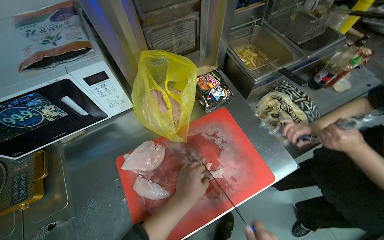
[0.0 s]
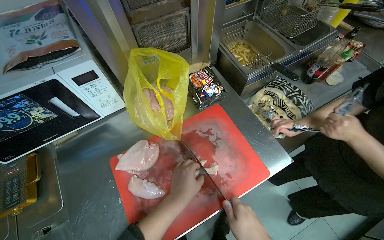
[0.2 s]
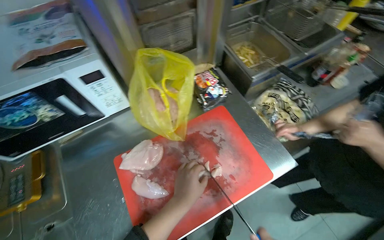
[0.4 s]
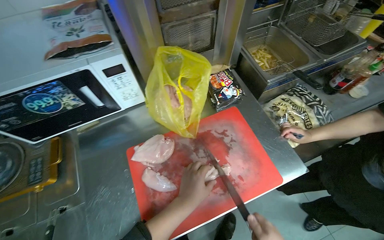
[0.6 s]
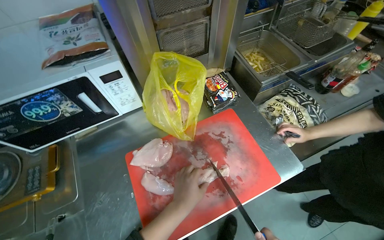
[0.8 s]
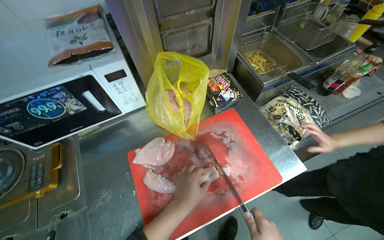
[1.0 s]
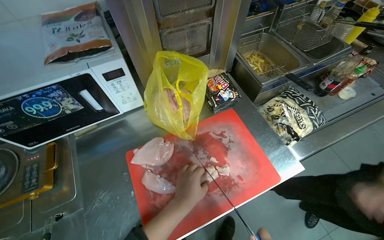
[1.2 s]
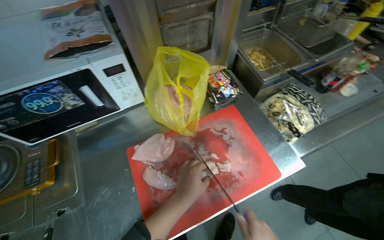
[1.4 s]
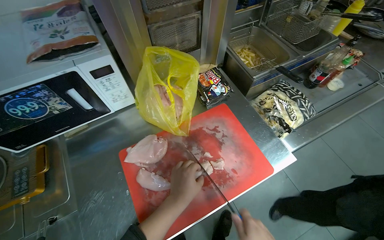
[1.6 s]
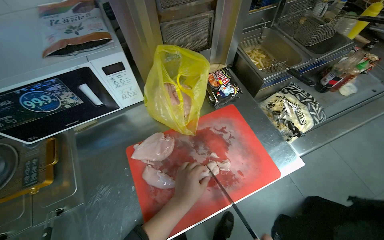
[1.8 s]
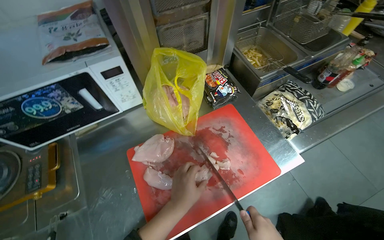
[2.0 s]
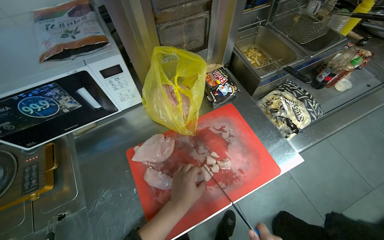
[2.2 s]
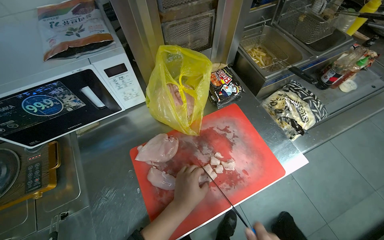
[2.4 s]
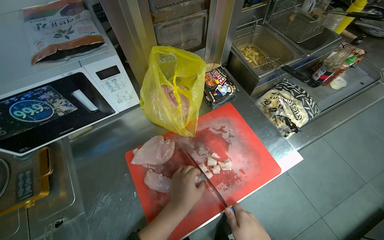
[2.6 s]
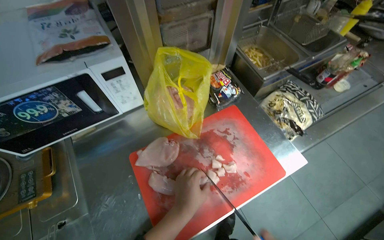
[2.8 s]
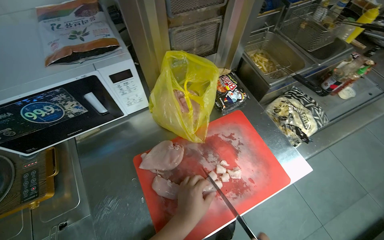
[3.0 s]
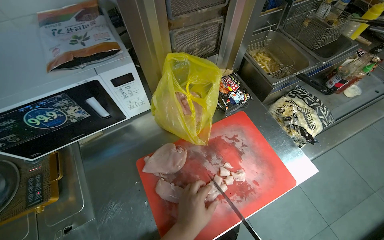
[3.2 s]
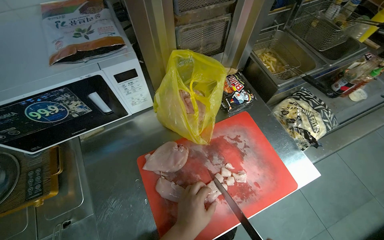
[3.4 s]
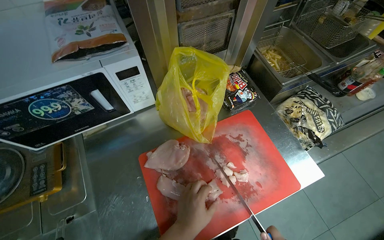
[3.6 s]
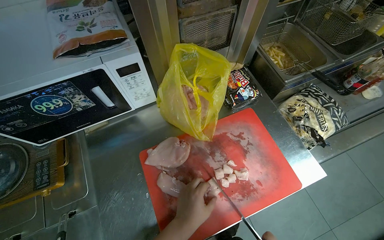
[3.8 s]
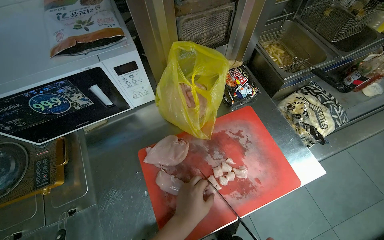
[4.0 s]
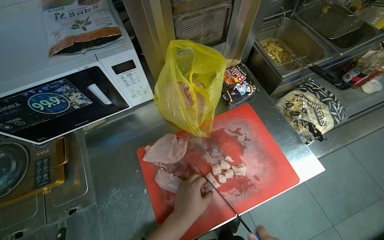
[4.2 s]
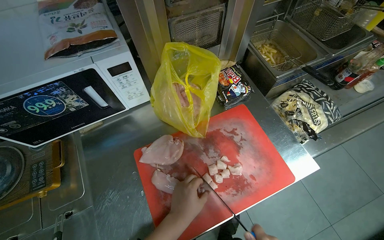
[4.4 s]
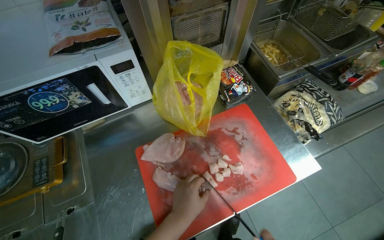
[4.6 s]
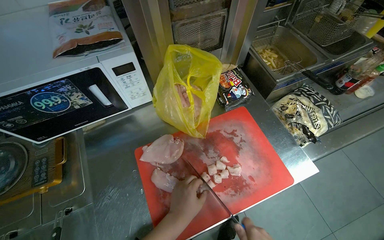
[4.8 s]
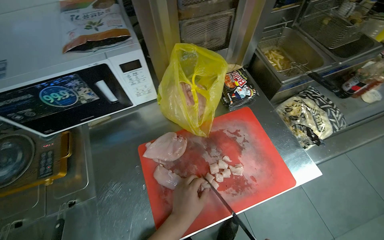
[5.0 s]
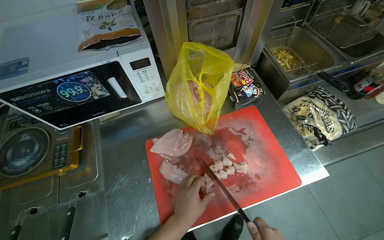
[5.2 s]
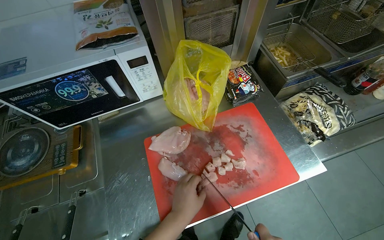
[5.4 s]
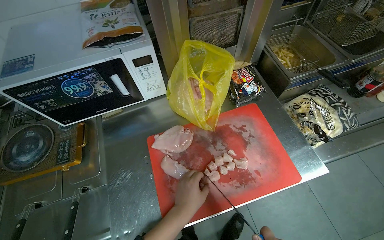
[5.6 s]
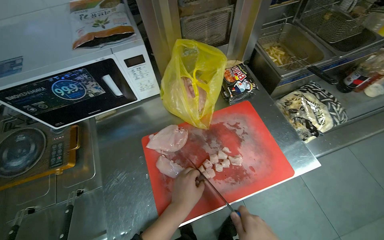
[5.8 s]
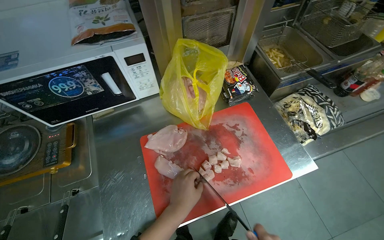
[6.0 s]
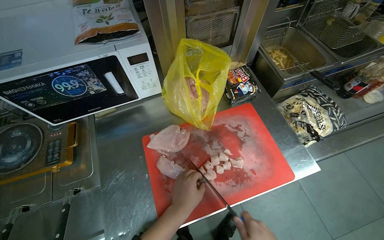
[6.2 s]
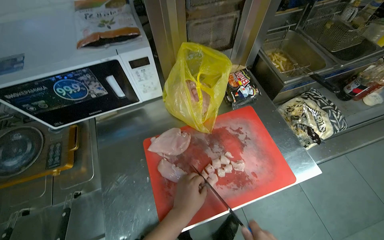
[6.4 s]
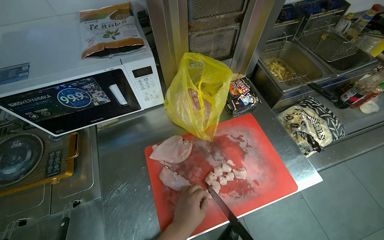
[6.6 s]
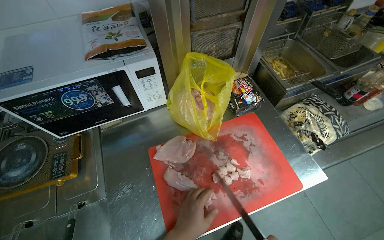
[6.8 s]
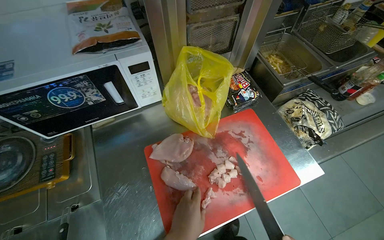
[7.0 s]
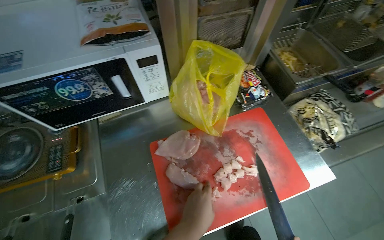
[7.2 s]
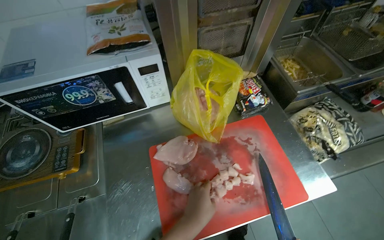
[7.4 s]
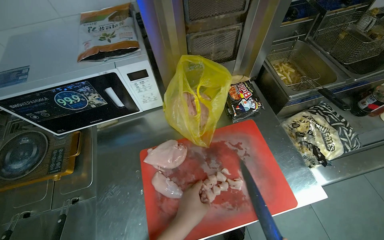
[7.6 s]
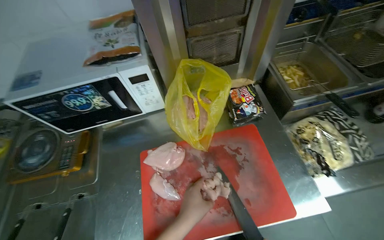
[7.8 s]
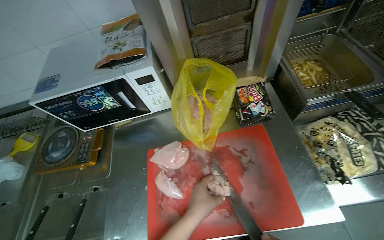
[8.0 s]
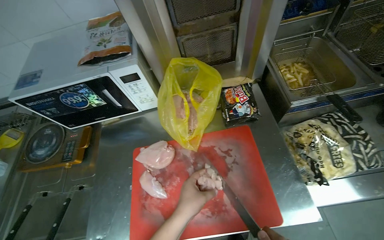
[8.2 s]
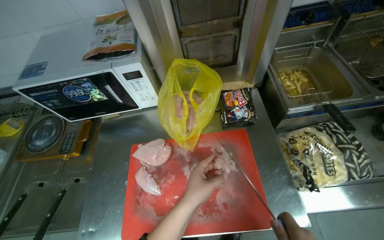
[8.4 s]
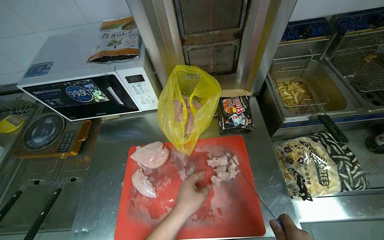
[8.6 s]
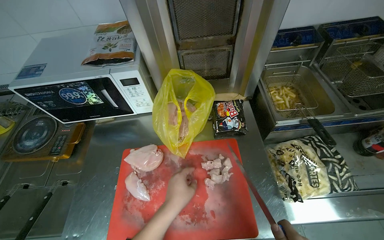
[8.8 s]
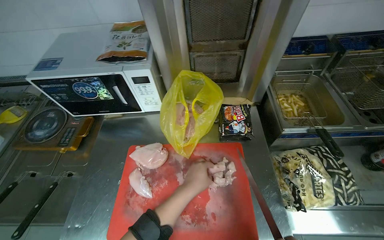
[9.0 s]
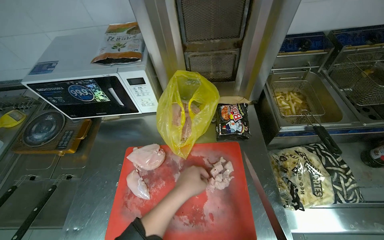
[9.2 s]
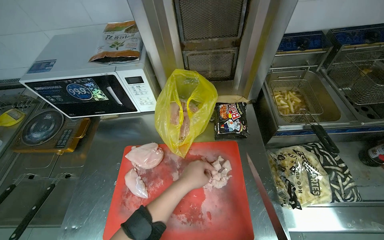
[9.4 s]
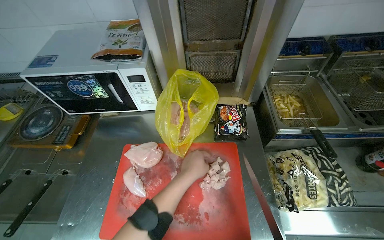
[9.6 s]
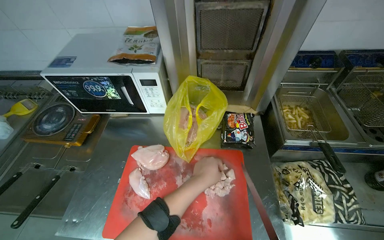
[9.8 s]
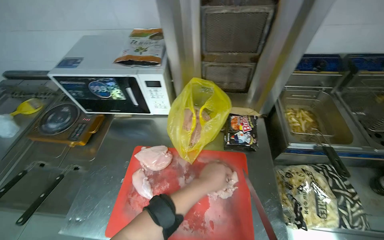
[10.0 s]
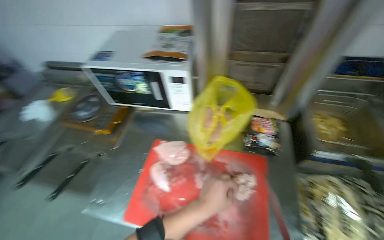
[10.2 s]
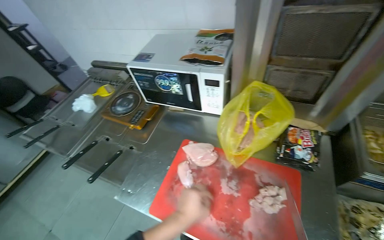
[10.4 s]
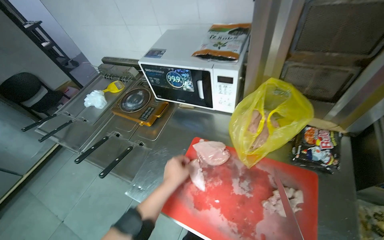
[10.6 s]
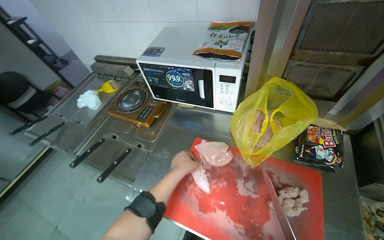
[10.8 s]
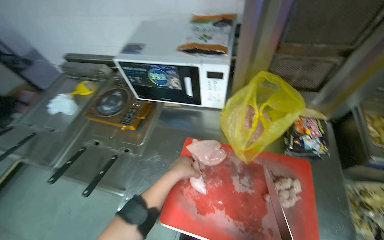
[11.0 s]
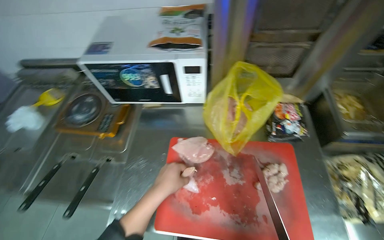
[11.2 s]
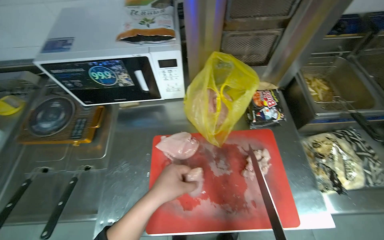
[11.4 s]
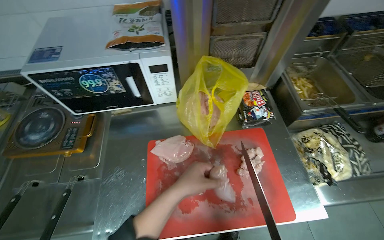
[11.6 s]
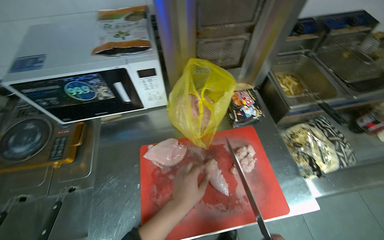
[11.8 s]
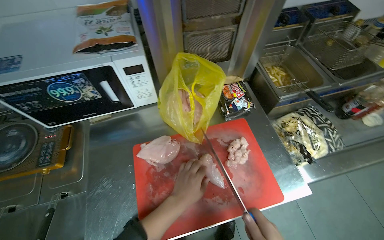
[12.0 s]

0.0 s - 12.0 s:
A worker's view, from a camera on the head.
Job: preparing food.
The whole recording: Cutting chicken on cutting board. The worker removes chicken from a bag and cuts it into pieces on a red cutting board.
7.6 s - 9.0 s: The left hand moves up the picture, about 10 cm.
9.0 s - 10.4 s: The wearer's head swings about 25 degrees to the left. The left hand heads down the picture, covering some 10 cm.
10.4 s - 12.0 s: The head rotates about 40 degrees to the right.

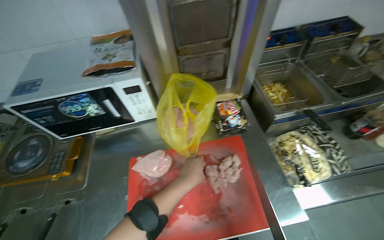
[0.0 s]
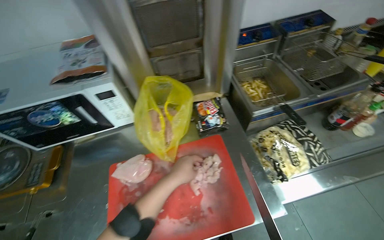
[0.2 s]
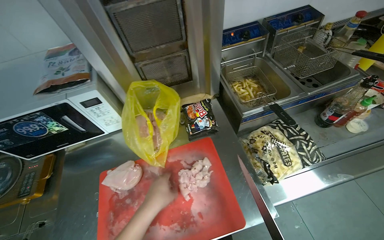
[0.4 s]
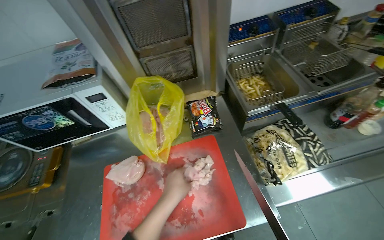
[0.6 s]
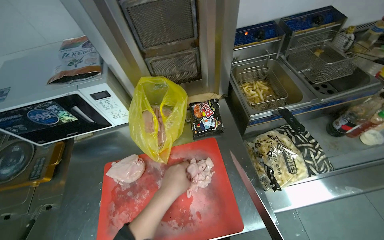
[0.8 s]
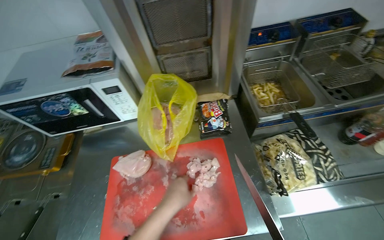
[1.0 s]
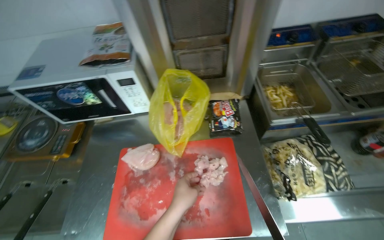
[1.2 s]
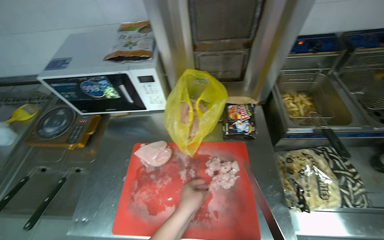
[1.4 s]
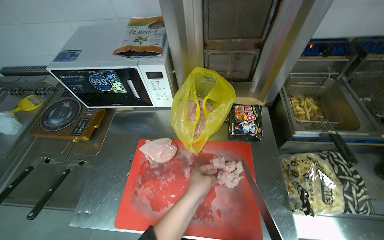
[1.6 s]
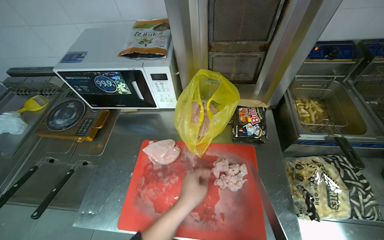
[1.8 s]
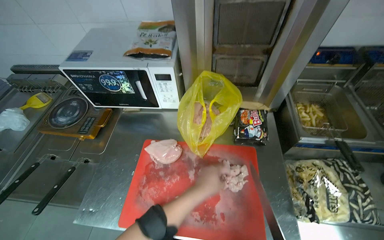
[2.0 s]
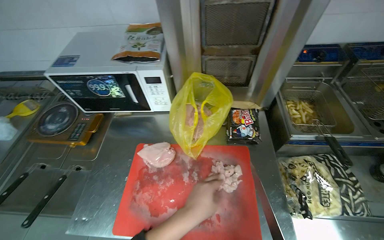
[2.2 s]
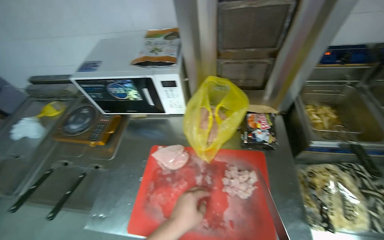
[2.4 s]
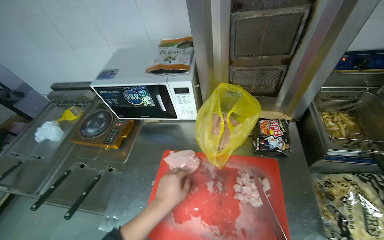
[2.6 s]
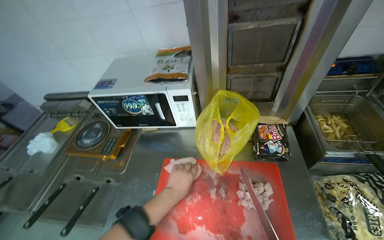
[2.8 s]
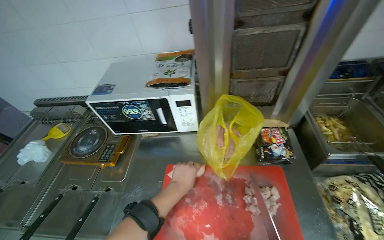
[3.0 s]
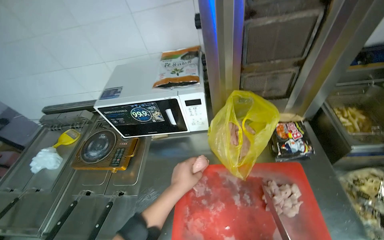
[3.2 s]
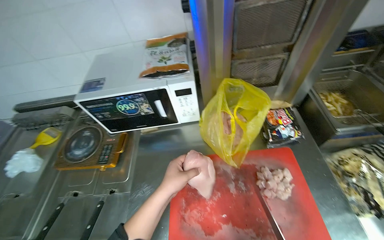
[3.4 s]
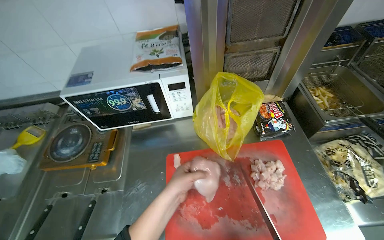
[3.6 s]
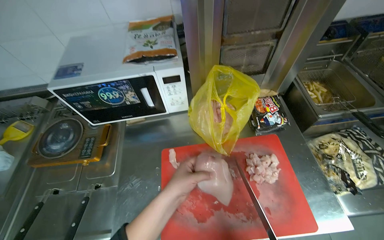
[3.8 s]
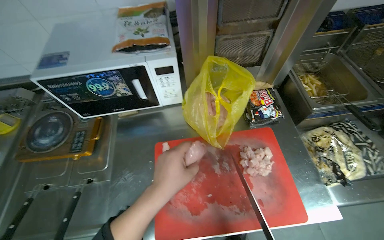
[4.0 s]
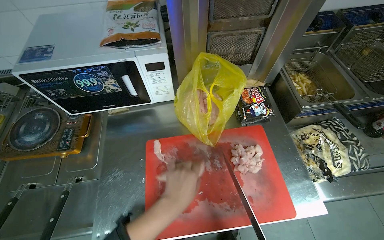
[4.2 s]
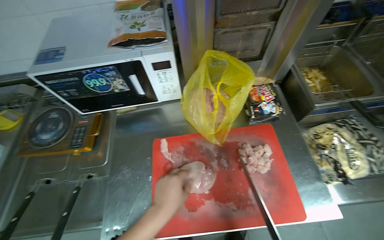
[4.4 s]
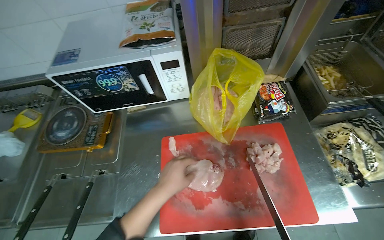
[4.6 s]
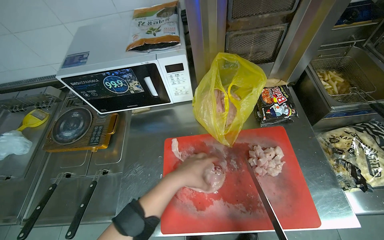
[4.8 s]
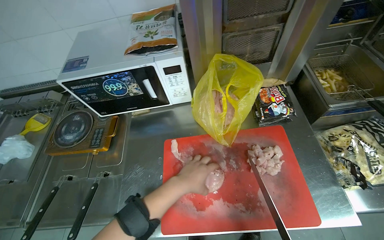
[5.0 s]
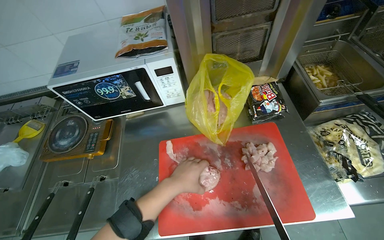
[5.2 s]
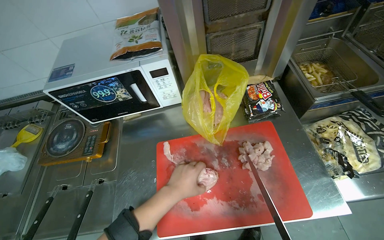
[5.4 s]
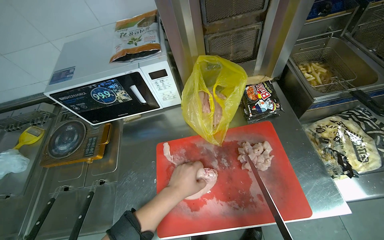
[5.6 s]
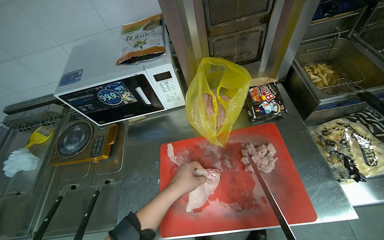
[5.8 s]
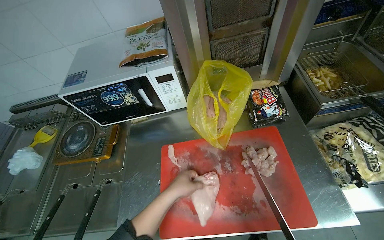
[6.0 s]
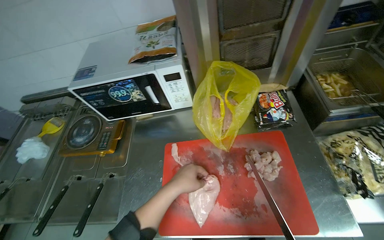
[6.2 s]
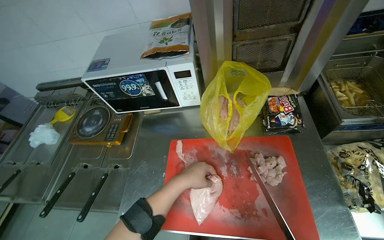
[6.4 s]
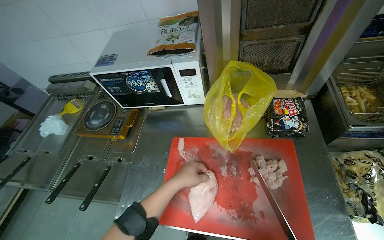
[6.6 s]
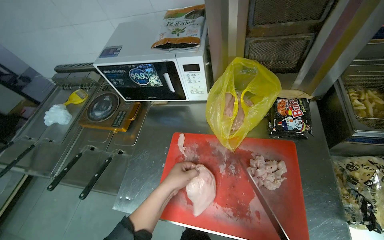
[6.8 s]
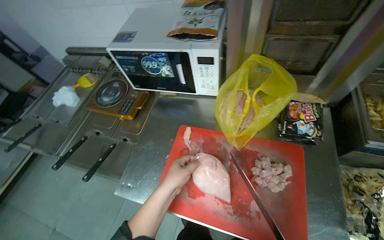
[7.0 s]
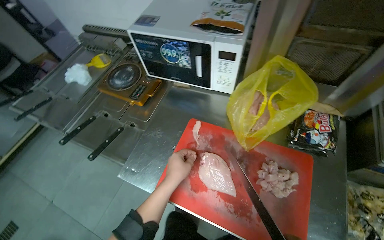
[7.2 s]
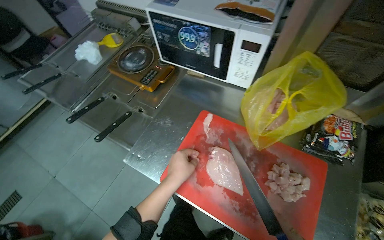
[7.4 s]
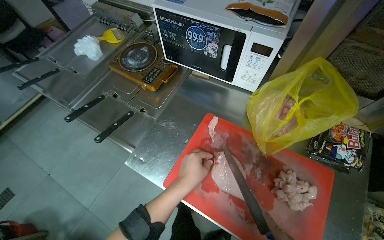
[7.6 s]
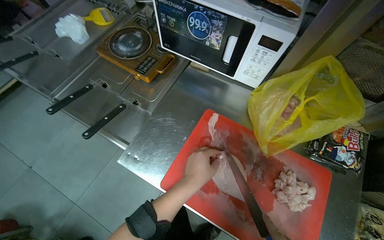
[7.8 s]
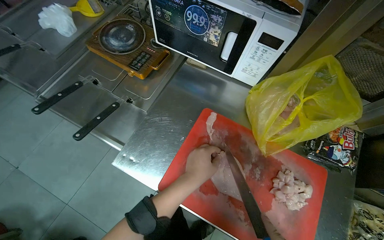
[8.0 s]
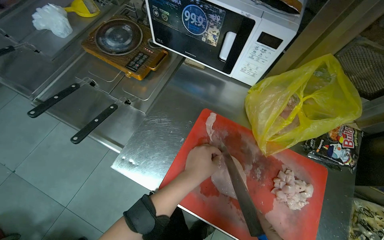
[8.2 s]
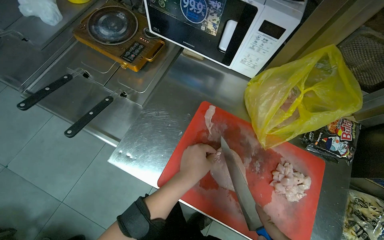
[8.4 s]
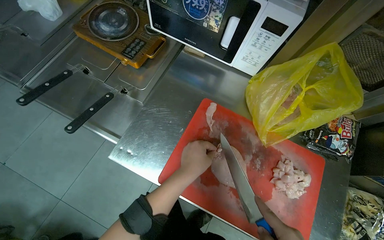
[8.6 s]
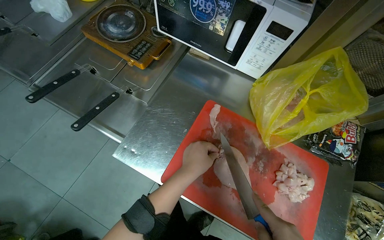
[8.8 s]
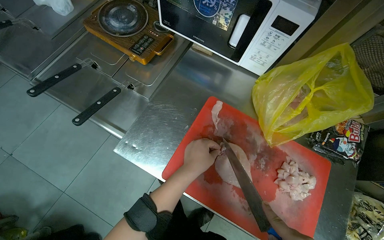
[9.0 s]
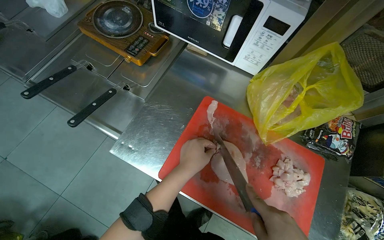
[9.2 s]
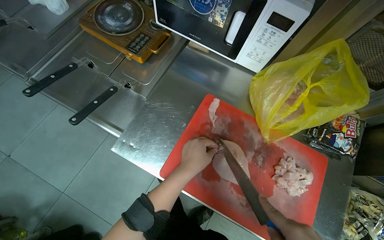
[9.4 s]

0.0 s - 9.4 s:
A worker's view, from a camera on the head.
Job: preparing food.
The whole recording: Cutting chicken on cutting board. The worker removes chicken from a bag and cuts it into pieces on a red cutting board.
6.2 s - 7.8 s: The view tips downward by about 15 degrees. The scene rotates clockwise by approximately 35 degrees.
